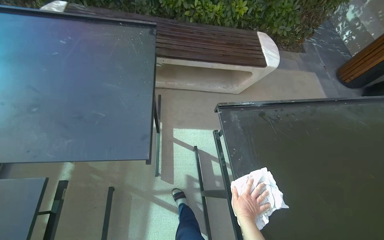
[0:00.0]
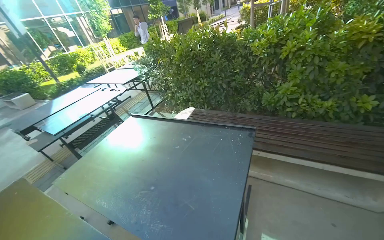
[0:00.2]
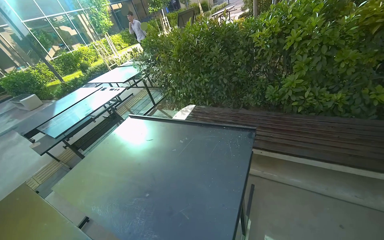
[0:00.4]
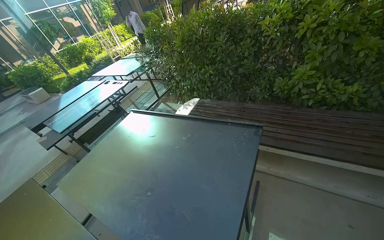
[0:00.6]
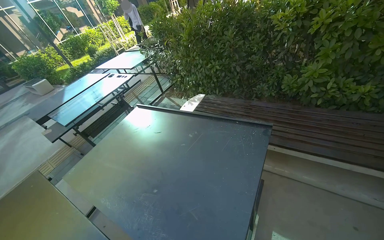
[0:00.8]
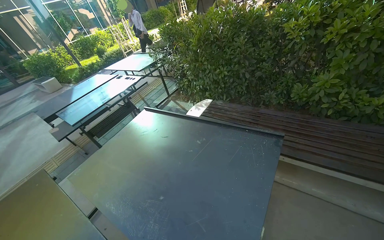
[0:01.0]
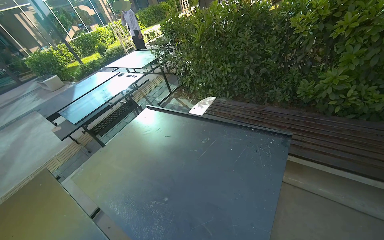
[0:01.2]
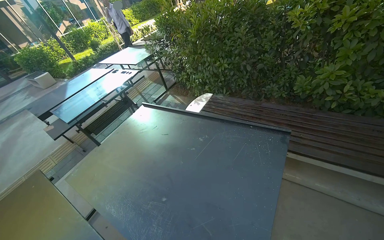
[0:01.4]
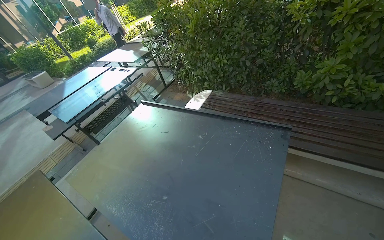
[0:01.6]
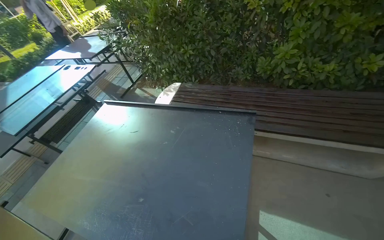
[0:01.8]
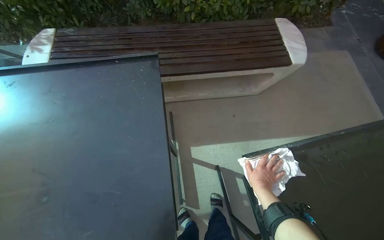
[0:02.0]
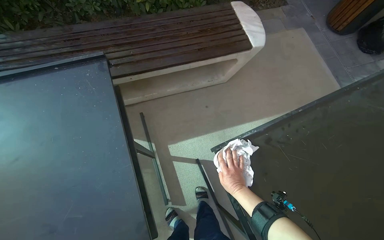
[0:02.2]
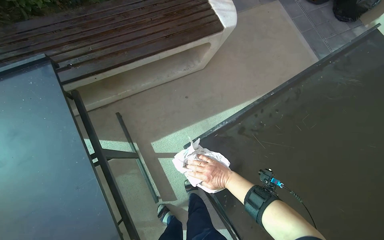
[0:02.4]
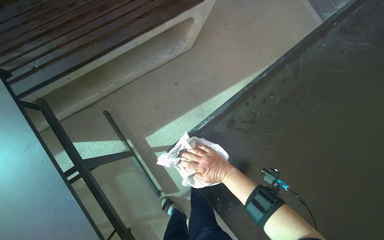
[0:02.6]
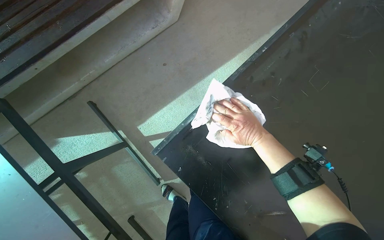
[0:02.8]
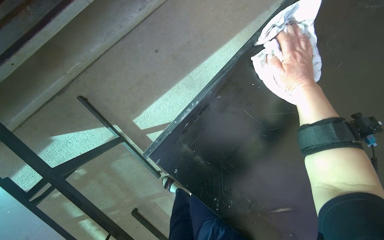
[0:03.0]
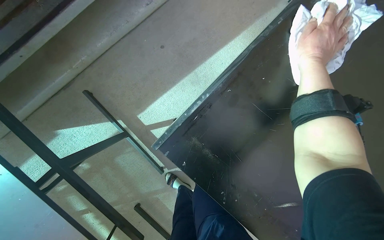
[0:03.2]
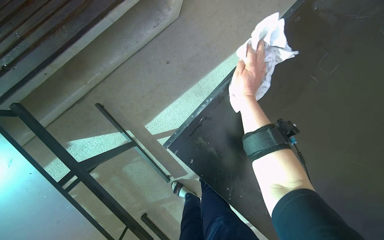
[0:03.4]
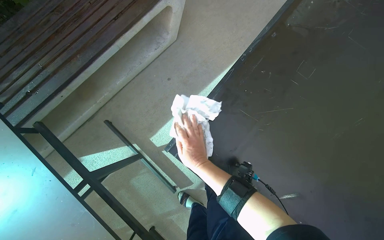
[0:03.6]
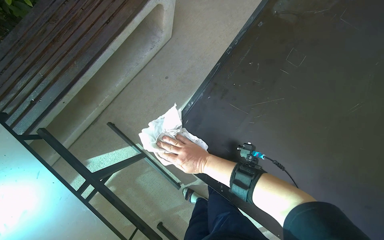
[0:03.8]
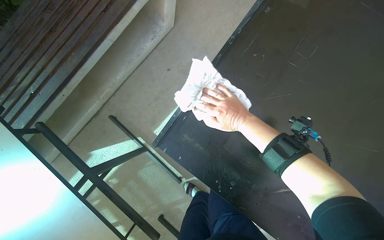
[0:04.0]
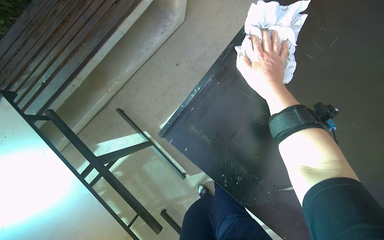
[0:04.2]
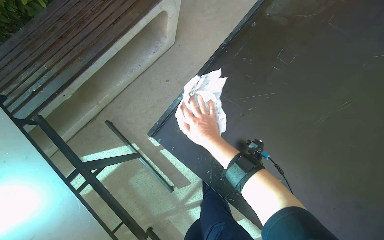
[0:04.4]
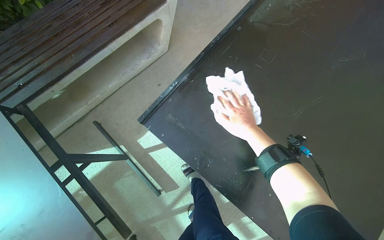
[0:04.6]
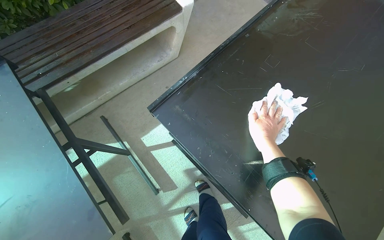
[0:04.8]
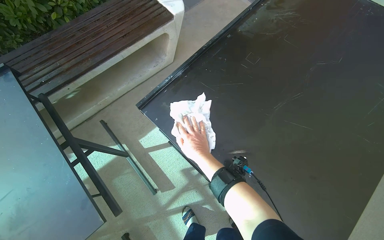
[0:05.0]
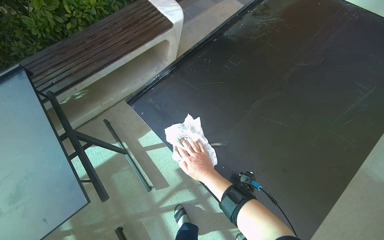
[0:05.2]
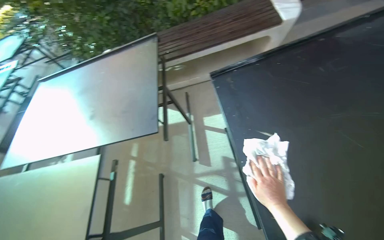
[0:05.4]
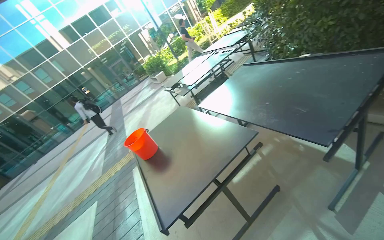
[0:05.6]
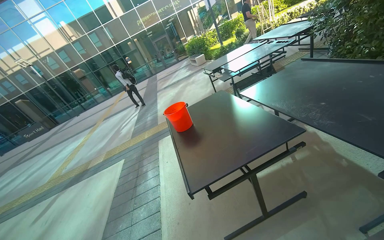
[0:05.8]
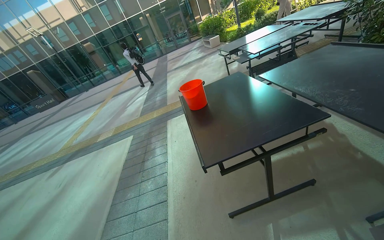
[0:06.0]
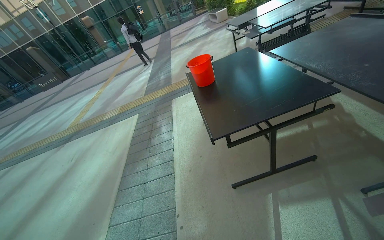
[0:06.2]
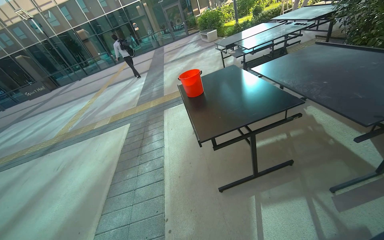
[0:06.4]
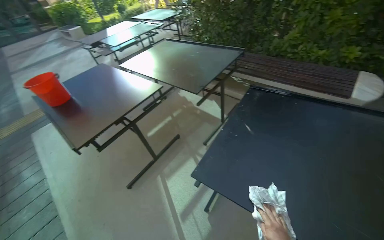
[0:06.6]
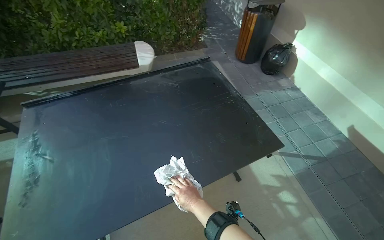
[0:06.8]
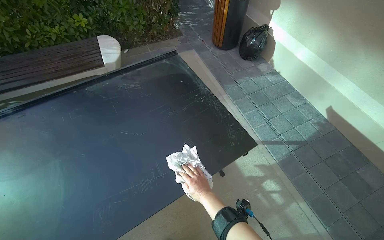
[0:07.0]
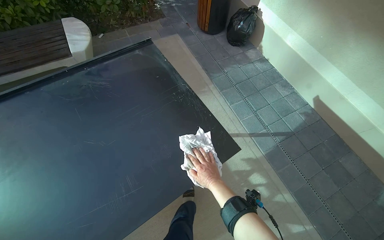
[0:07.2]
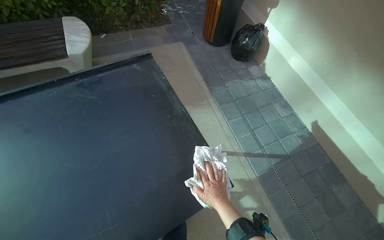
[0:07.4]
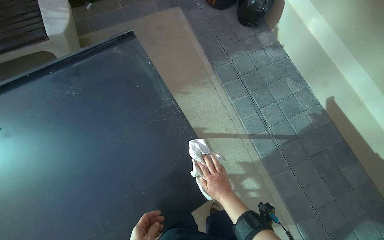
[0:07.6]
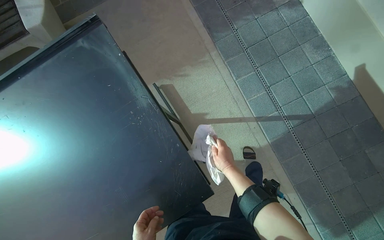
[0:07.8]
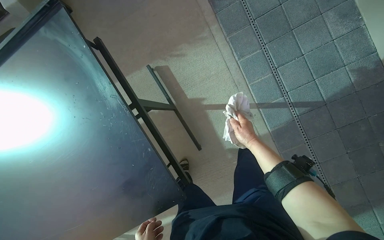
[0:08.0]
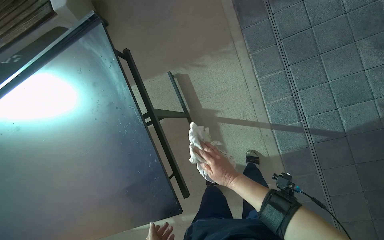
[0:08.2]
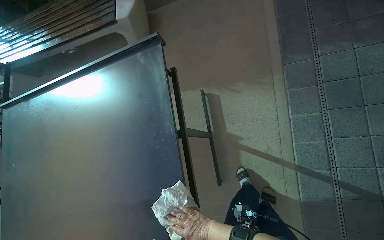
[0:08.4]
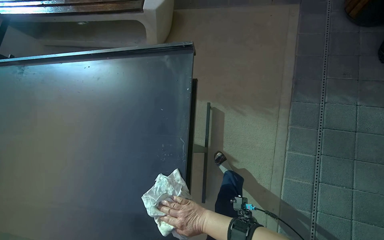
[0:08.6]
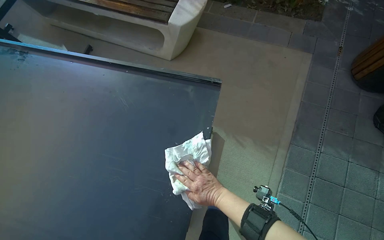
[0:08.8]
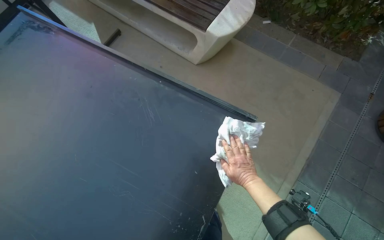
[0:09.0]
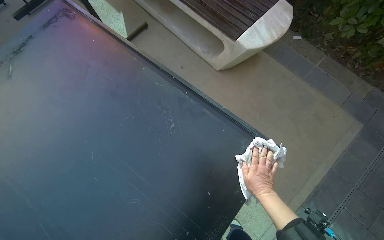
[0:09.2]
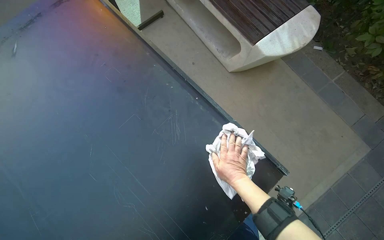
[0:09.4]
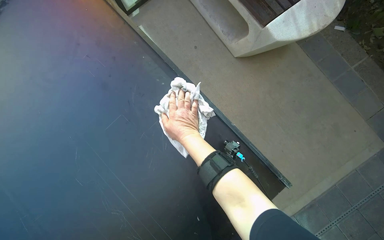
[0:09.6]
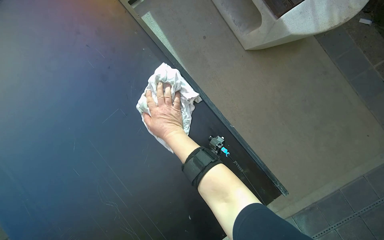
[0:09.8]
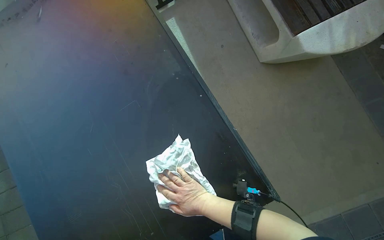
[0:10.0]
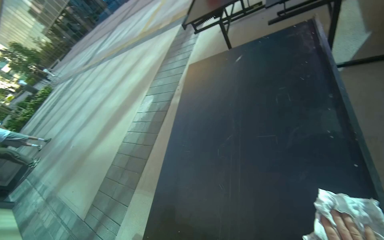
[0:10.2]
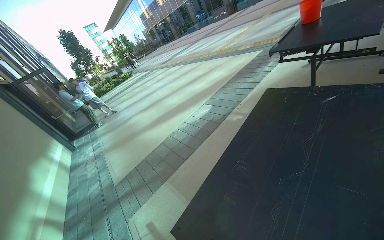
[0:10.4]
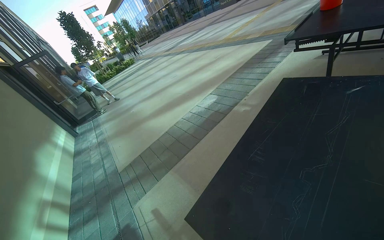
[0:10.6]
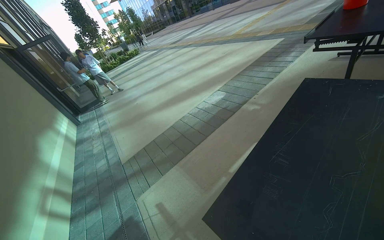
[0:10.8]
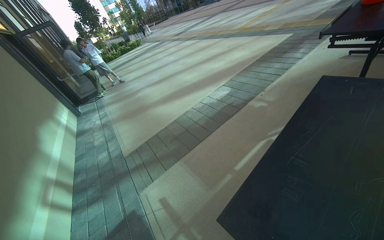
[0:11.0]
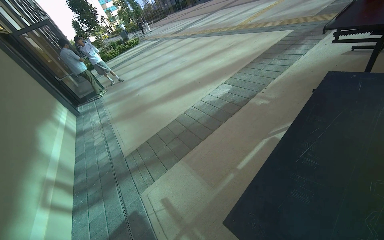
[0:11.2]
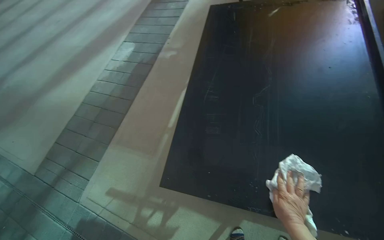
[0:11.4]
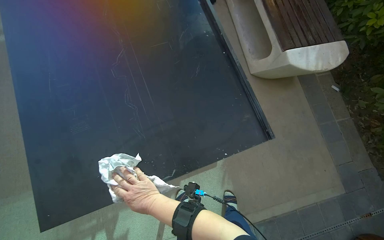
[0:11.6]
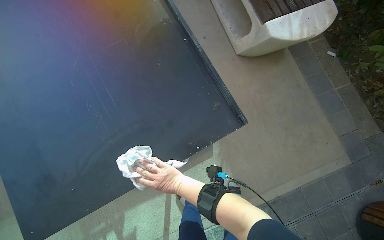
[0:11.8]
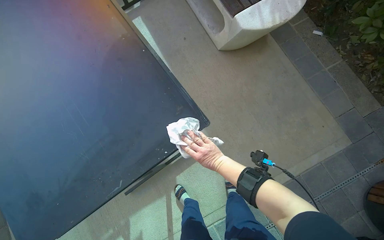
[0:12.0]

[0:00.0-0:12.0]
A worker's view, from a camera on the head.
Job: wiping surfaces.
The whole recording: Preparing cloth and wiping outdoor tables. The worker takes a cloth from the bucket, prepares it, and begins wiping multiple outdoor tables.
0:00.0 to 0:01.6: The camera sweeps to the left, by approximately 40 degrees. The wearer looks roughly 15 degrees further upward.
0:01.6 to 0:03.0: The camera travels roughly 60 cm. The head rotates approximately 70 degrees to the right. The view tips downward by roughly 45 degrees.
0:03.0 to 0:04.4: The camera pitches upward, by roughly 15 degrees. The right hand moves up and down the picture over roughly 25 cm, changing direction 2 times.
0:06.0 to 0:07.6: The camera travels about 70 cm. The wearer looks approximately 80 degrees further to the right. The camera pitches downward, by some 20 degrees.
0:09.0 to 0:10.4: The wearer looks roughly 105 degrees further to the left.
0:10.4 to 0:12.0: The wearer looks about 60 degrees further to the right. The camera pitches downward, by roughly 30 degrees.

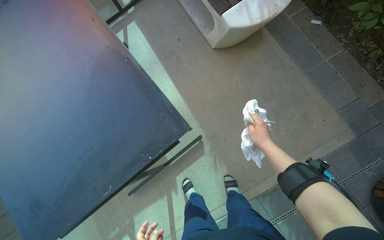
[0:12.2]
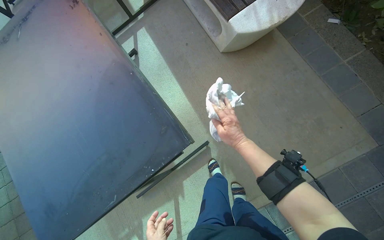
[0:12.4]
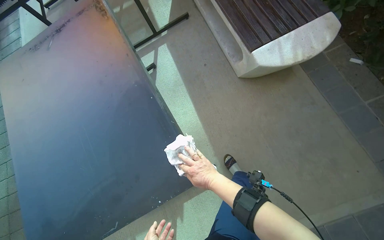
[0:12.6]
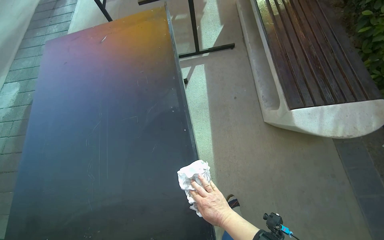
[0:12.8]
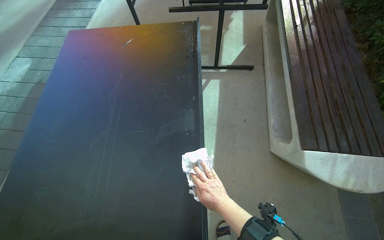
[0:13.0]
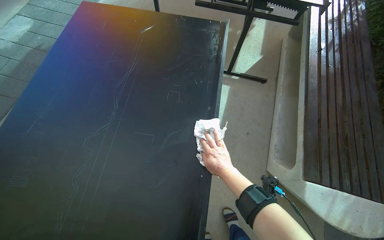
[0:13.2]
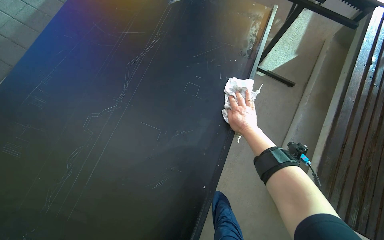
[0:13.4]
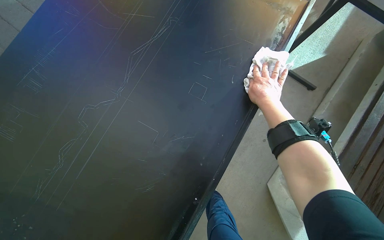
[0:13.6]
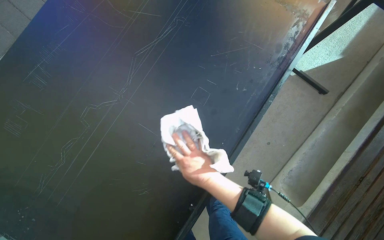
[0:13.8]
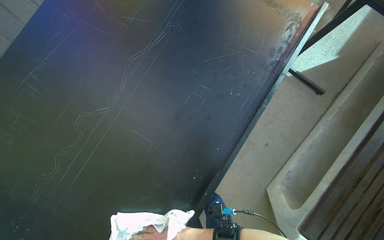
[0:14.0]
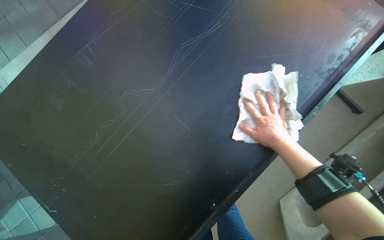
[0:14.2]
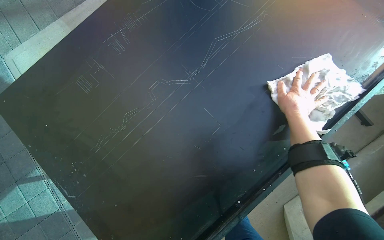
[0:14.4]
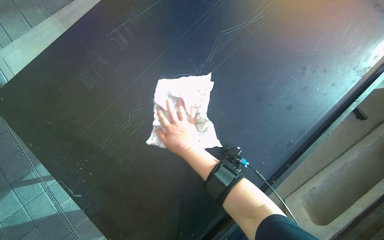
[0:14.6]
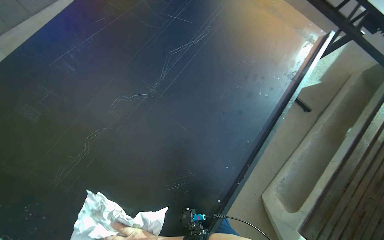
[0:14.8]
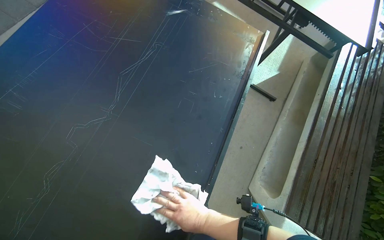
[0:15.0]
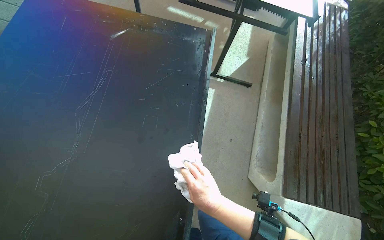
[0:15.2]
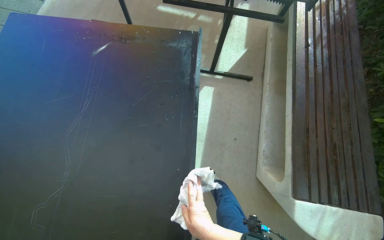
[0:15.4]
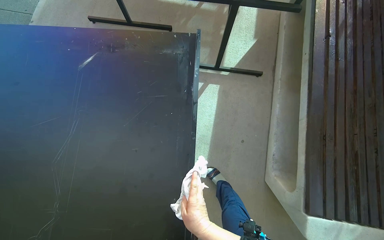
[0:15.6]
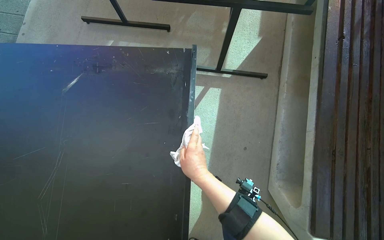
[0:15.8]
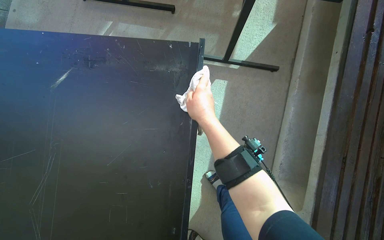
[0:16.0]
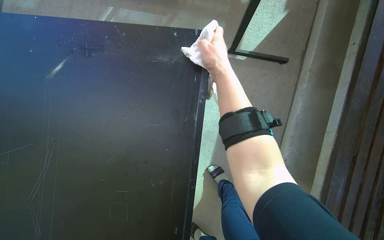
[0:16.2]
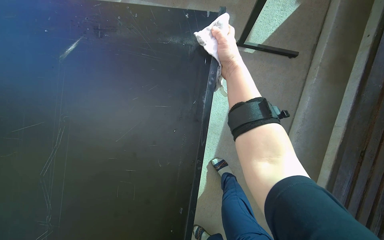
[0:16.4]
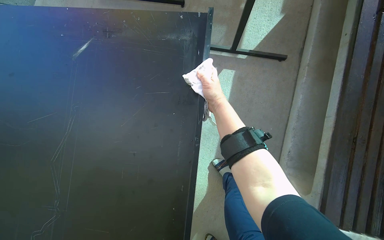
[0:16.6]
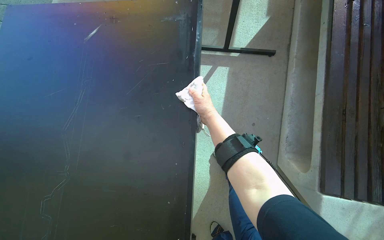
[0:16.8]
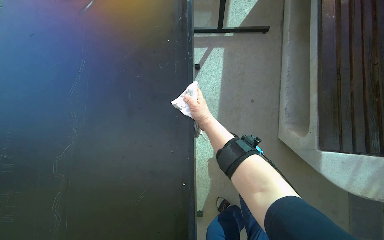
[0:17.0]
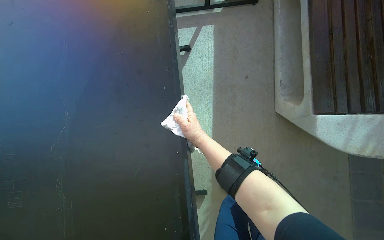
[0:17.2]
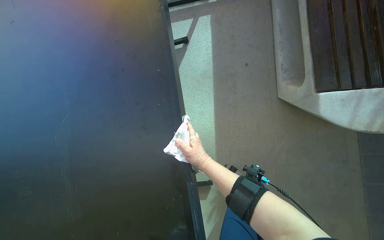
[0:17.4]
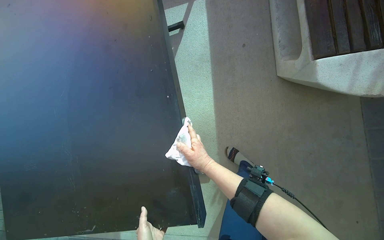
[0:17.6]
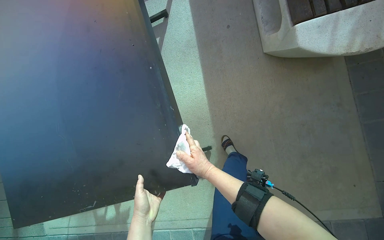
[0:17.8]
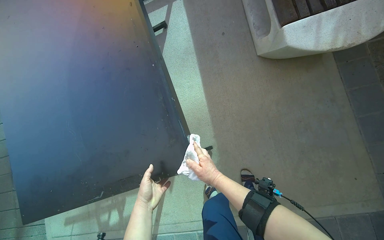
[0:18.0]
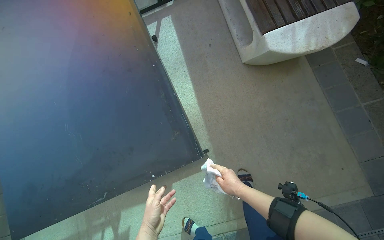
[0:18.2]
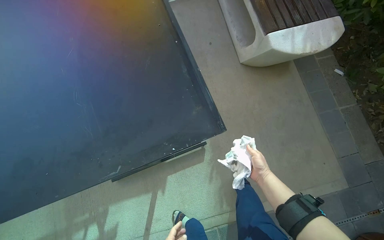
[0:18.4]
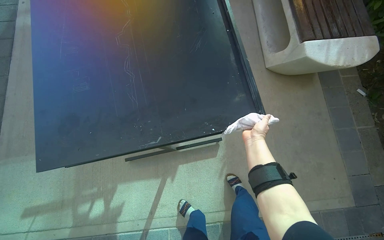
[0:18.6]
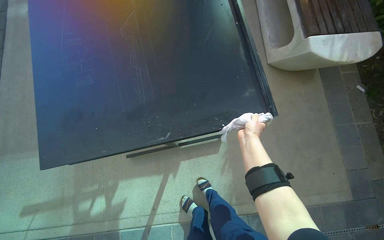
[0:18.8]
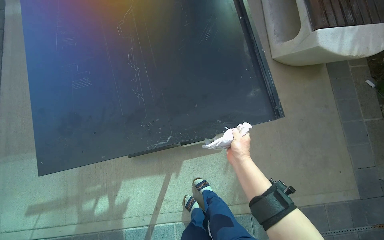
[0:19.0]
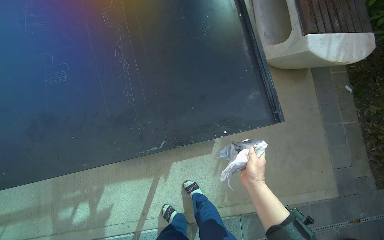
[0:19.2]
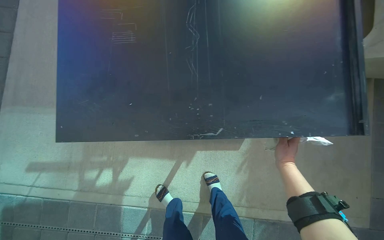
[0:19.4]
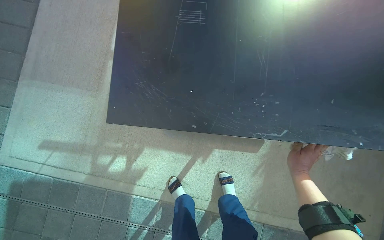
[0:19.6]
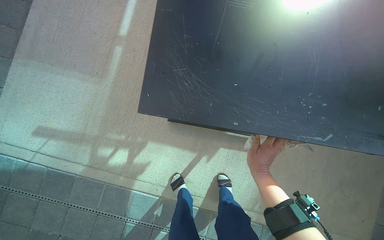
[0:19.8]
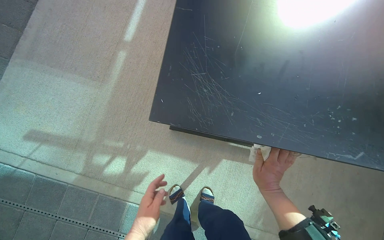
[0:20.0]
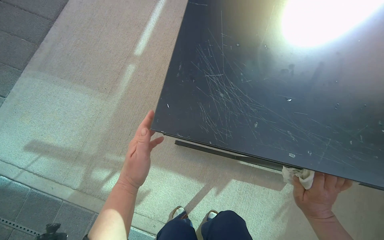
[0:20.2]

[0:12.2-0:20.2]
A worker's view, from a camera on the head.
Job: wiping surfaces.
The whole recording: Preparing cloth and wiping outdoor tables. The worker takes a cloth from the bucket, prepares it, and begins wiping multiple outdoor tables.
0:12.2 to 0:13.8: The camera is carried roughly 70 cm. The wearer's head swings roughly 75 degrees to the left.
0:13.8 to 0:15.4: The head rotates about 35 degrees to the right.
0:15.4 to 0:17.0: The right hand shifts some 15 cm up the picture.
0:17.0 to 0:18.6: The camera is carried some 60 cm.
0:18.6 to 0:20.2: The head travels roughly 60 cm. Everything in view rotates about 25 degrees clockwise.
